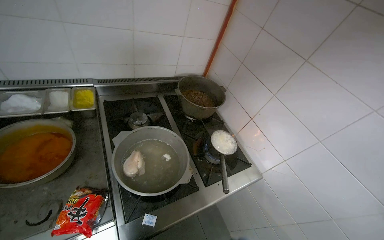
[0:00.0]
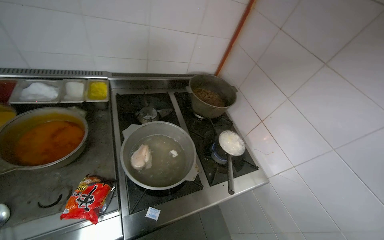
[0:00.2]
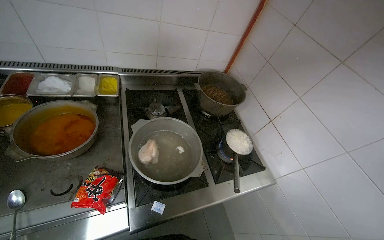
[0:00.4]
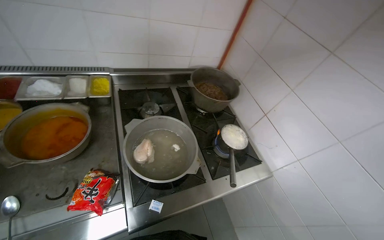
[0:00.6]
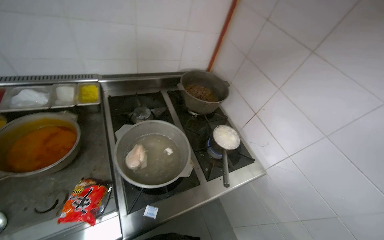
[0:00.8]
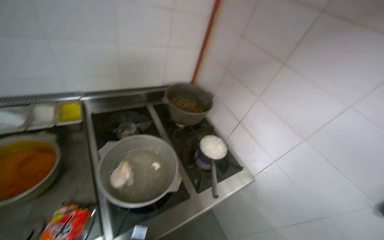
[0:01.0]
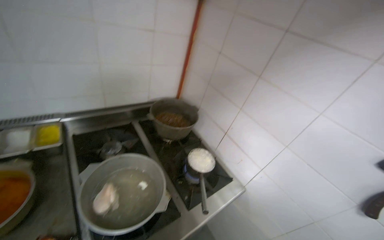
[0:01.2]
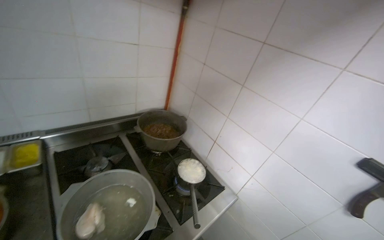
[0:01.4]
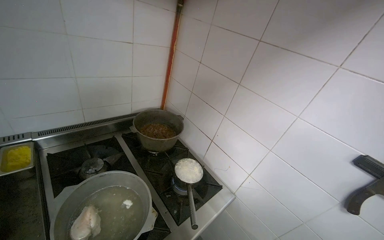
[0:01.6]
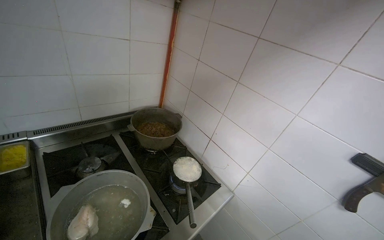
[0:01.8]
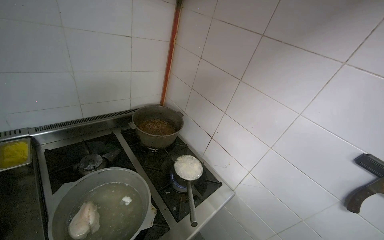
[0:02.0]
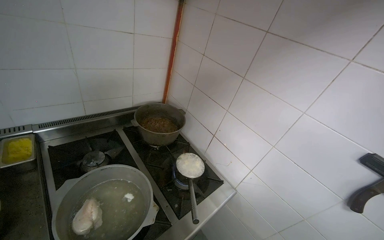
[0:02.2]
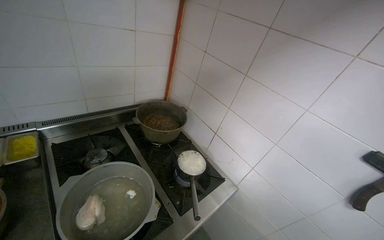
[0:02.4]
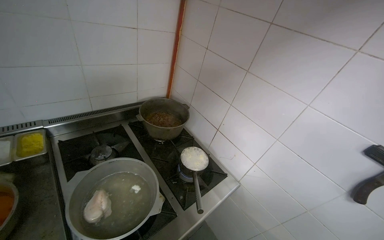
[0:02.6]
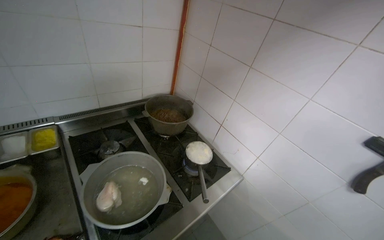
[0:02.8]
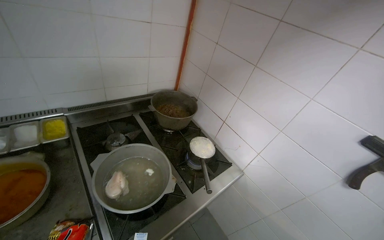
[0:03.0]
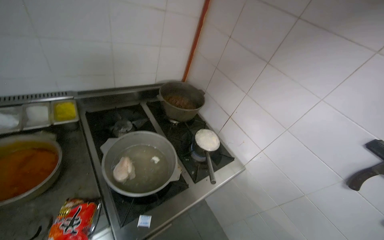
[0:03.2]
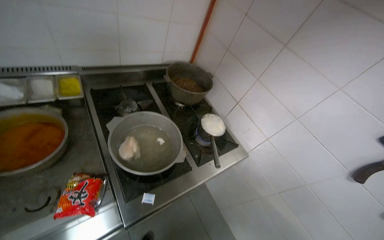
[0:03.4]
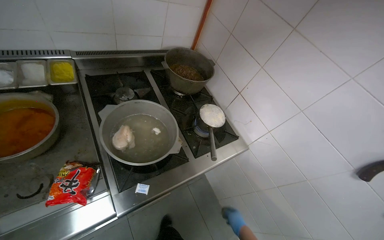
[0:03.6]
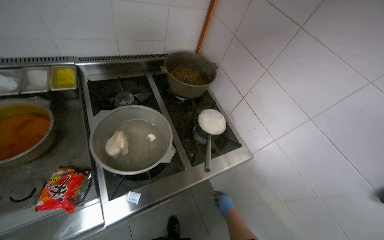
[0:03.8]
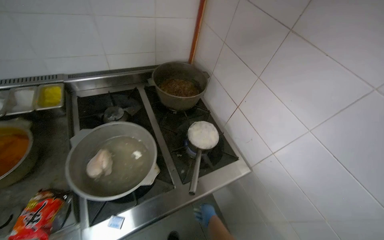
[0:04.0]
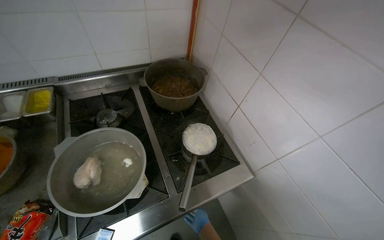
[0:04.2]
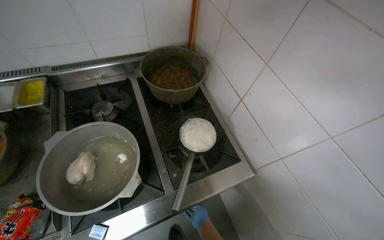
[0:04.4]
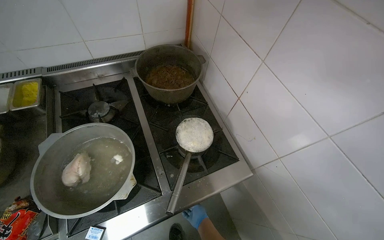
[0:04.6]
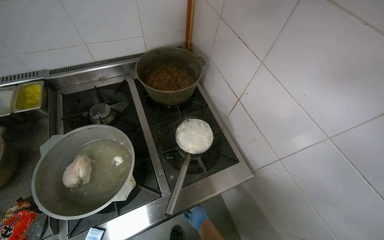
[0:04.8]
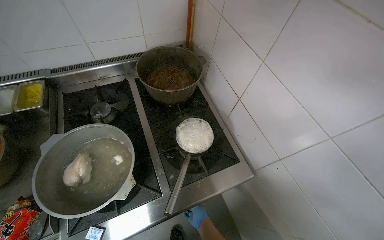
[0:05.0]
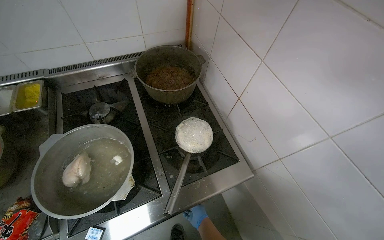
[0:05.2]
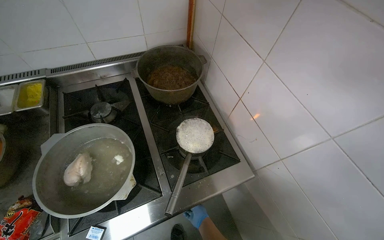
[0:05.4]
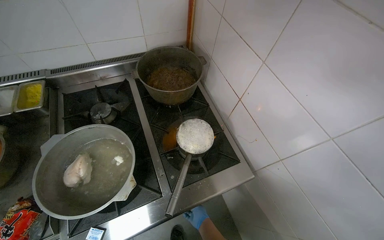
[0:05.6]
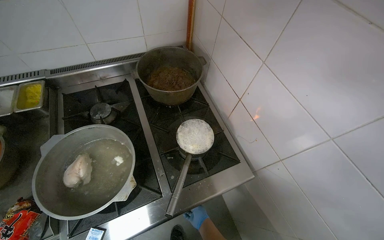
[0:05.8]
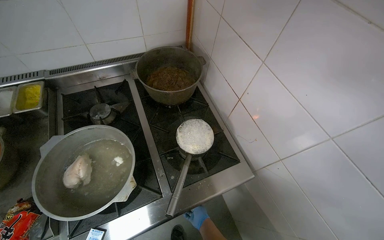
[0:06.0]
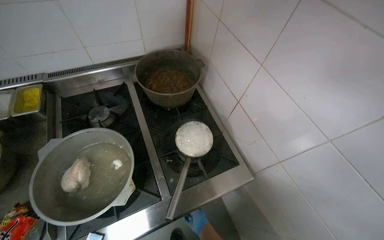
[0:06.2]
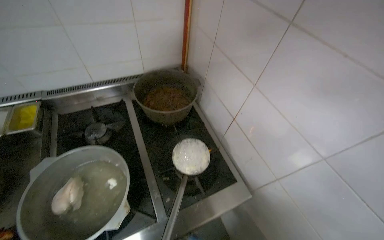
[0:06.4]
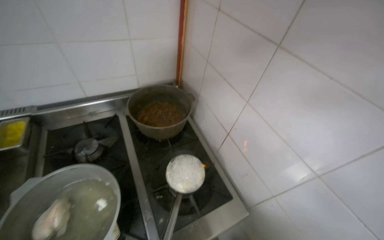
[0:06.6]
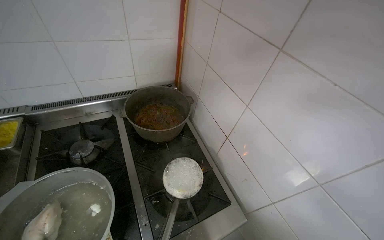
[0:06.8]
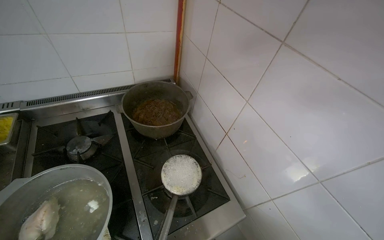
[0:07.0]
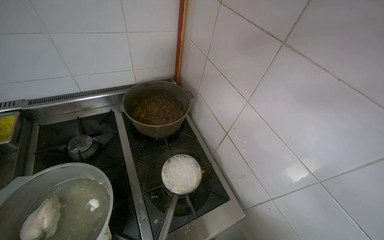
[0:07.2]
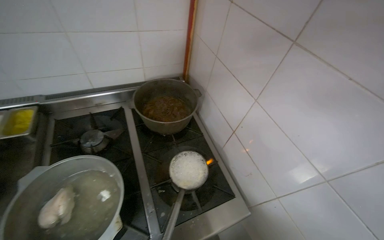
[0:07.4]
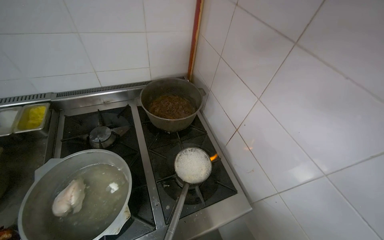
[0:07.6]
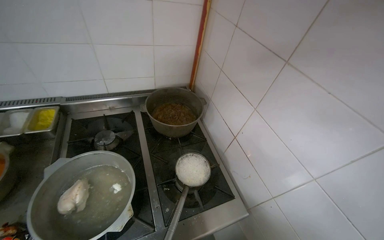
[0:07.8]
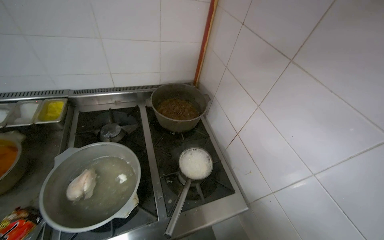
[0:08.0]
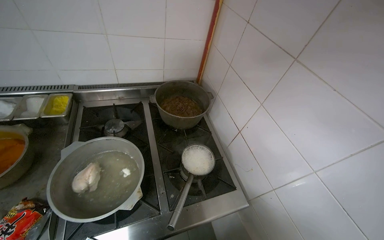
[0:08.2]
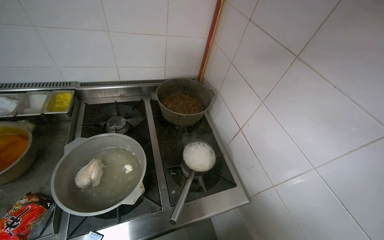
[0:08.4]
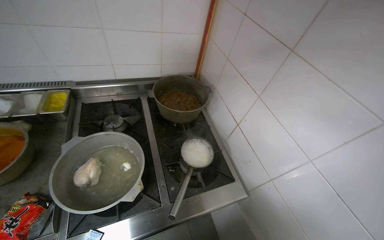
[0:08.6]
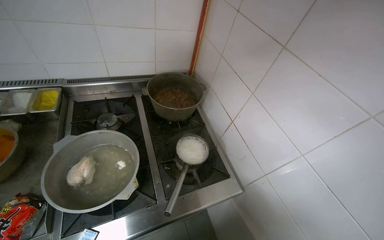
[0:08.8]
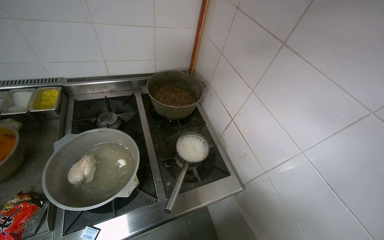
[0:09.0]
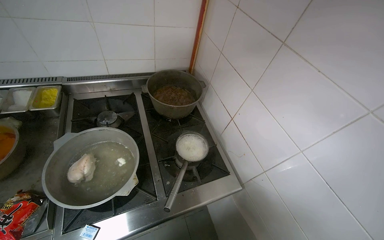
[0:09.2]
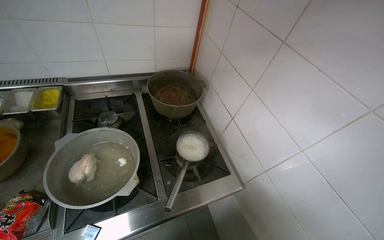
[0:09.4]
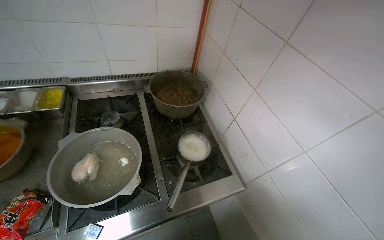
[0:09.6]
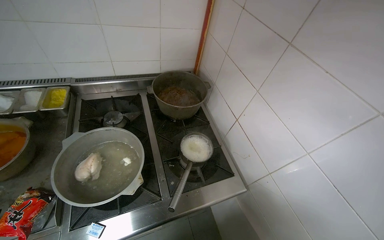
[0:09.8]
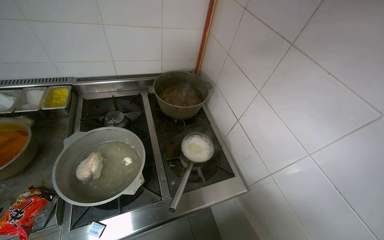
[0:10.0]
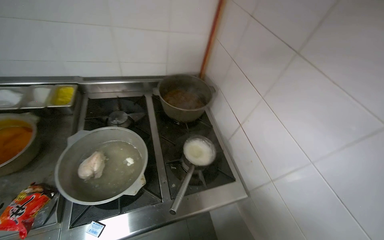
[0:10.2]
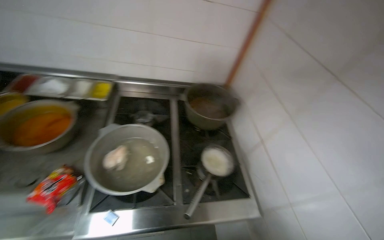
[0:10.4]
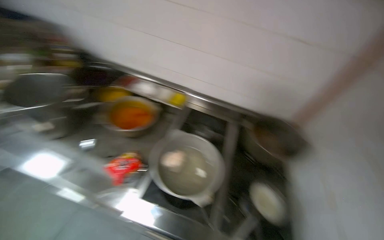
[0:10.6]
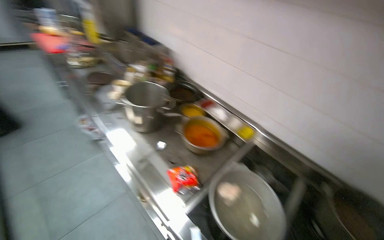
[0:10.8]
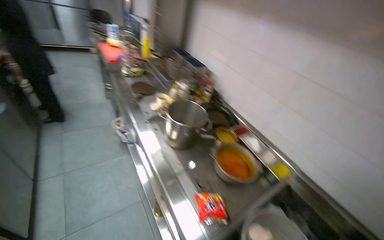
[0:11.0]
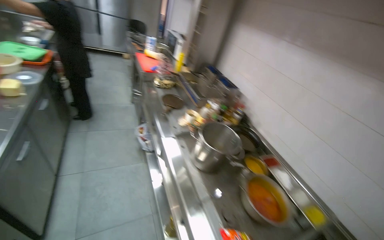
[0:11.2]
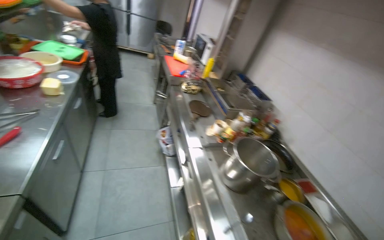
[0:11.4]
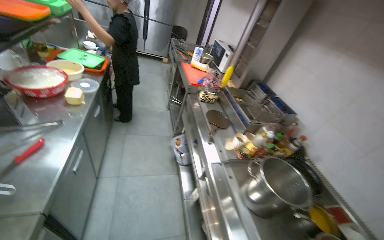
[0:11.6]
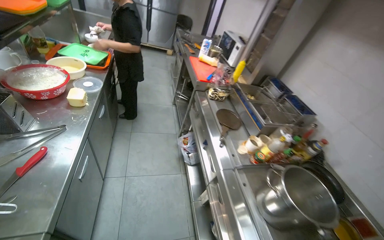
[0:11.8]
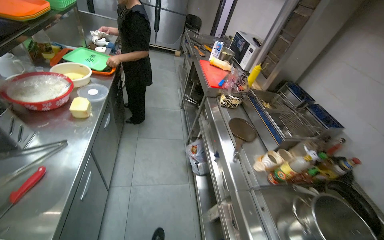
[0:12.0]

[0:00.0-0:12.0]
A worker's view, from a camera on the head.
Job: preparing food.
The whole recording: Adding components to boiling meal. The worker adds components to the boiling meal.
0:03.0 to 0:04.4: The camera is aimed some 15 degrees further to the left. The camera pitches downward, by approximately 15 degrees.
0:10.4 to 0:12.0: The camera travels approximately 1 m. The head rotates roughly 85 degrees to the left. The view tilts approximately 25 degrees upward.

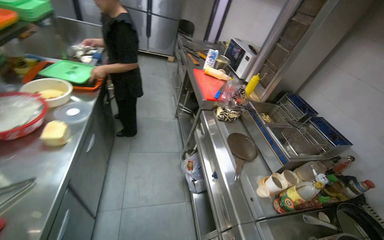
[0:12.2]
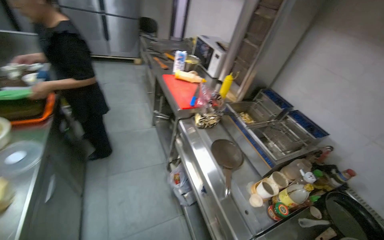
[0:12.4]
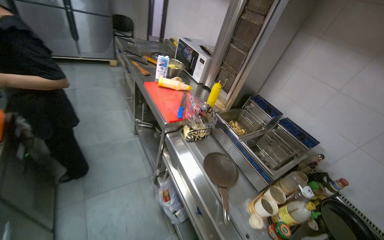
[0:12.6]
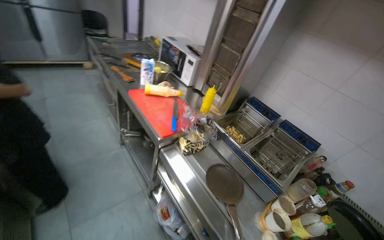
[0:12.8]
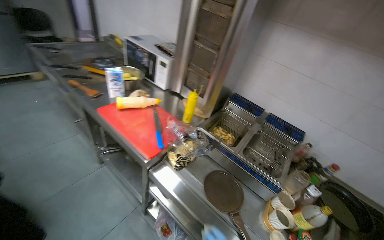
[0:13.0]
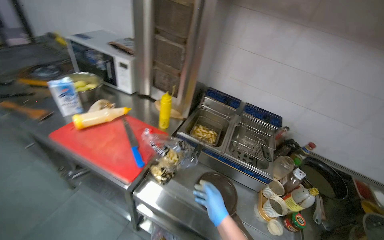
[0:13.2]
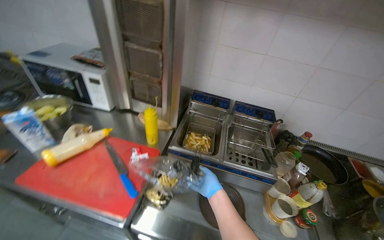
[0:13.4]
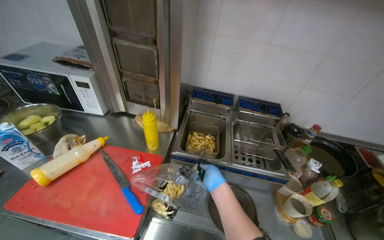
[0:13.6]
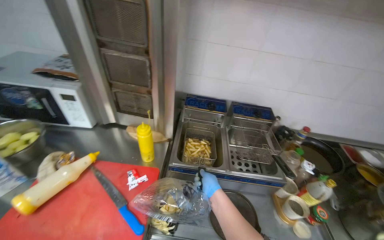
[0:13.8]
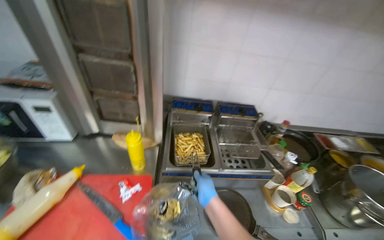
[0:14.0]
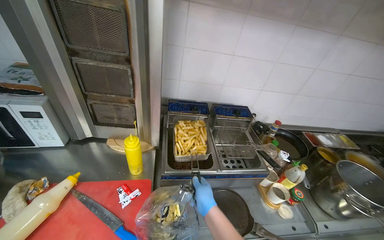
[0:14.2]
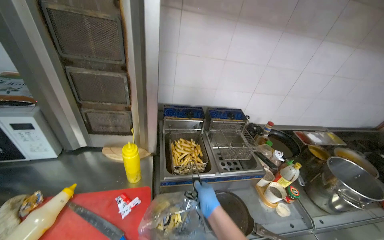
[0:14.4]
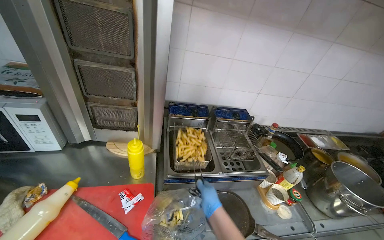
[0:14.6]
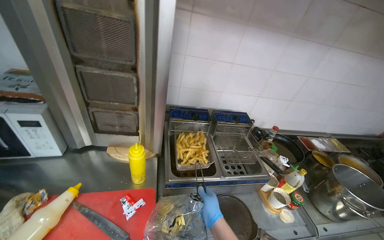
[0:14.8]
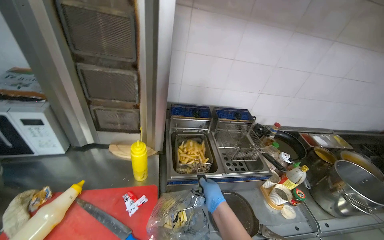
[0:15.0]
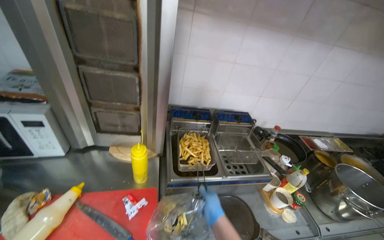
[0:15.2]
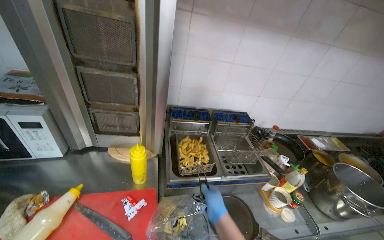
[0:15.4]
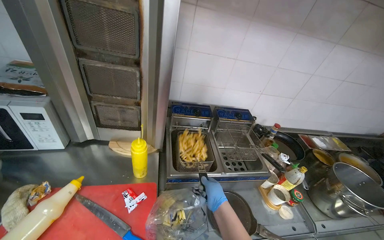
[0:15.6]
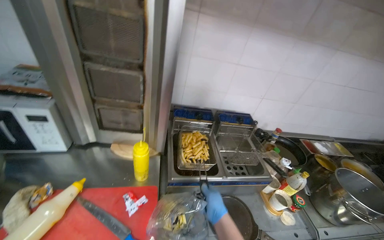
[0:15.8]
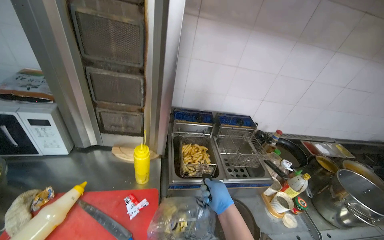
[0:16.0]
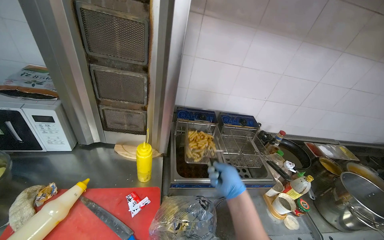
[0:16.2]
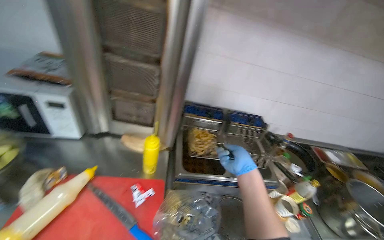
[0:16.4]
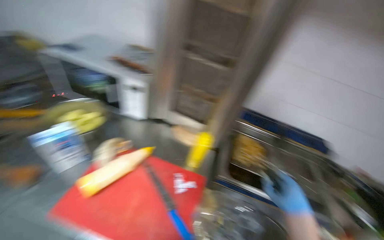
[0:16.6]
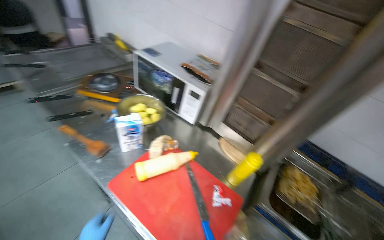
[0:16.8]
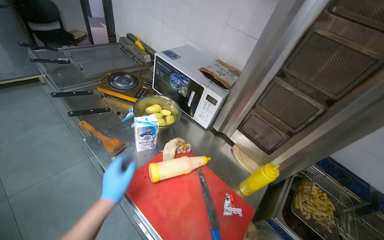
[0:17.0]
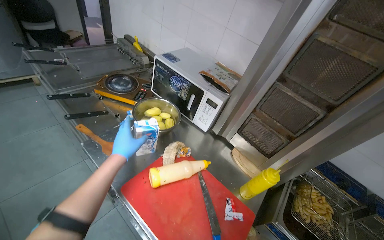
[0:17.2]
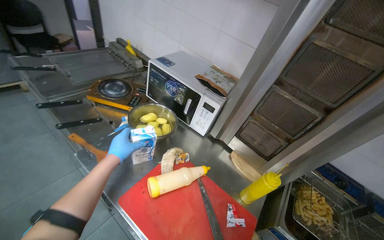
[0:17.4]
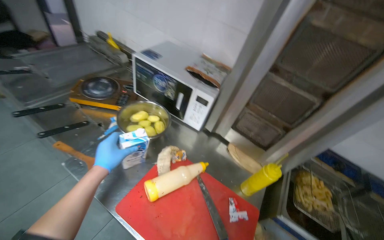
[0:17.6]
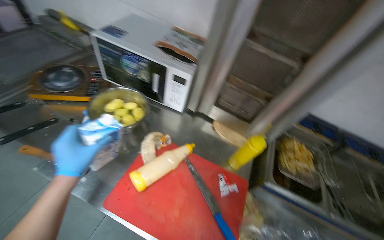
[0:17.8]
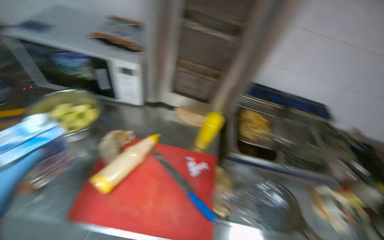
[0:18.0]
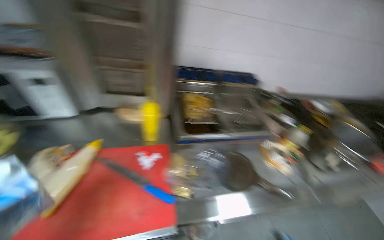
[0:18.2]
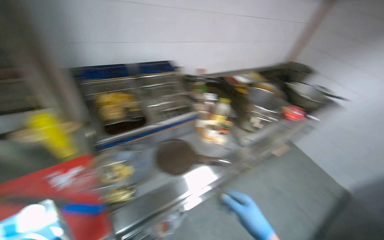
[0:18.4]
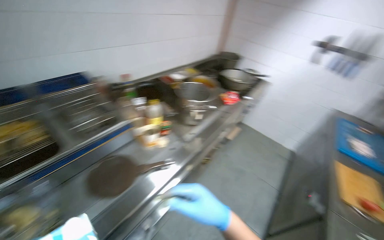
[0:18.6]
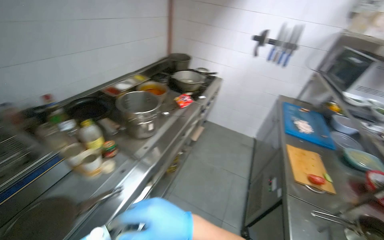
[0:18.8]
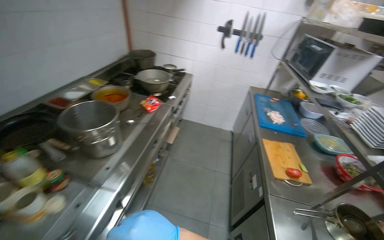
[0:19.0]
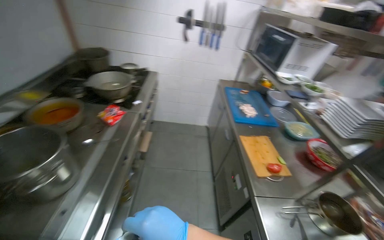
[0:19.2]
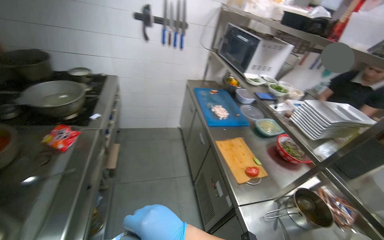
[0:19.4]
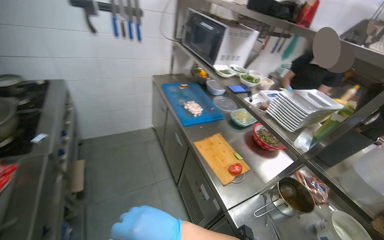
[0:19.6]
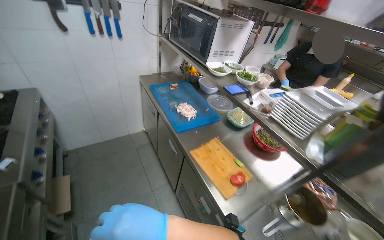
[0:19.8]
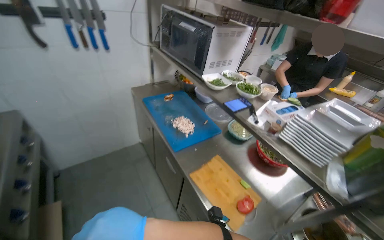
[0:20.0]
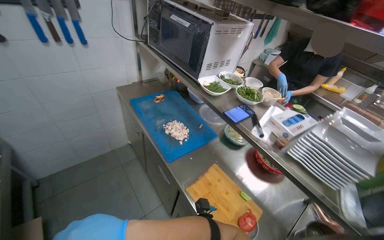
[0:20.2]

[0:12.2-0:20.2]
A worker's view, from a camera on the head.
Job: preparing food.
The whole recording: Adding components to boiling meal. The worker adds components to the boiling meal.
0:12.2 to 0:13.8: The camera is carried roughly 90 cm. The wearer looks approximately 70 degrees further to the right. The view tips downward by roughly 15 degrees.
0:13.8 to 0:15.4: The right hand moves nearer to the camera, about 10 cm.
0:15.4 to 0:17.0: The head rotates approximately 50 degrees to the left.
0:17.0 to 0:18.6: The wearer moves some 50 cm. The head turns to the right by roughly 95 degrees. The camera pitches downward, by roughly 15 degrees.
0:18.6 to 0:20.2: The wearer moves roughly 1 m. The head rotates some 75 degrees to the right. The wearer looks roughly 15 degrees further downward.
